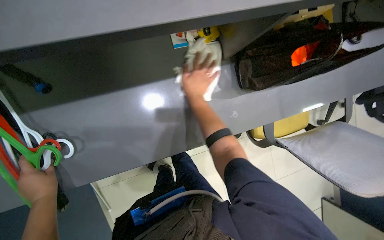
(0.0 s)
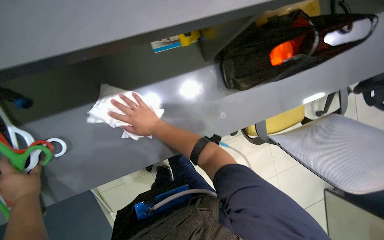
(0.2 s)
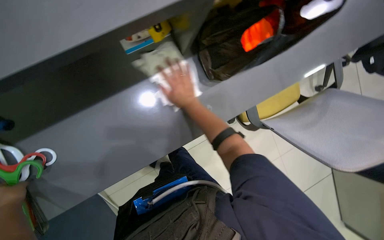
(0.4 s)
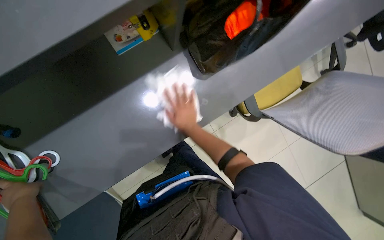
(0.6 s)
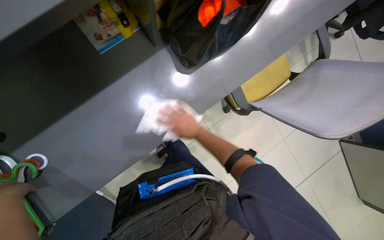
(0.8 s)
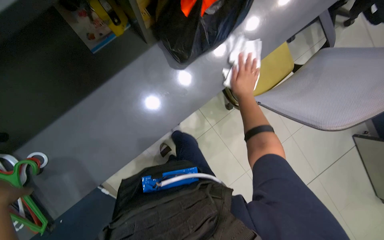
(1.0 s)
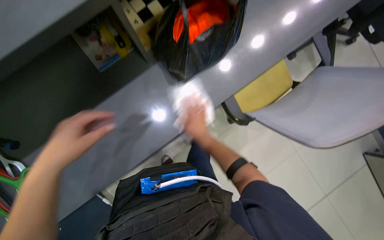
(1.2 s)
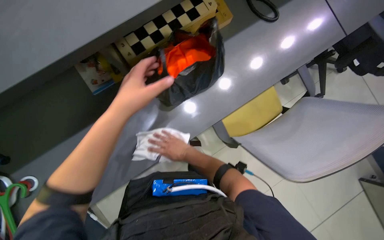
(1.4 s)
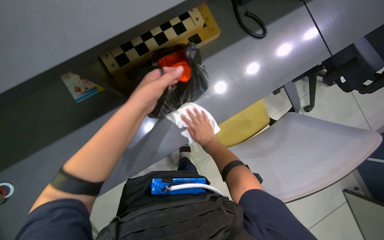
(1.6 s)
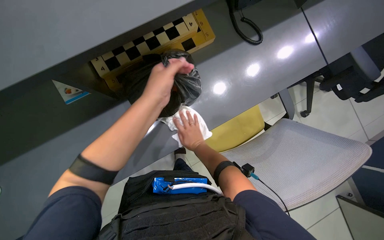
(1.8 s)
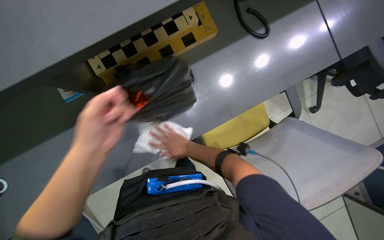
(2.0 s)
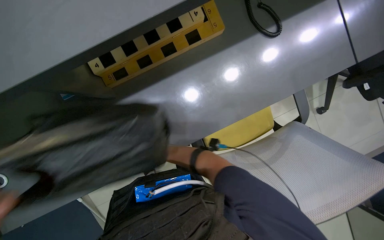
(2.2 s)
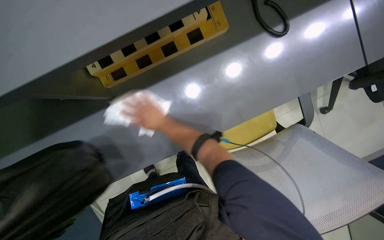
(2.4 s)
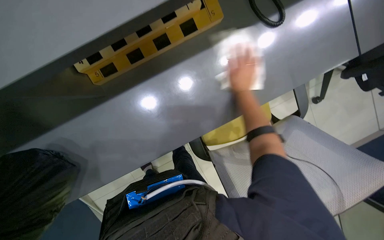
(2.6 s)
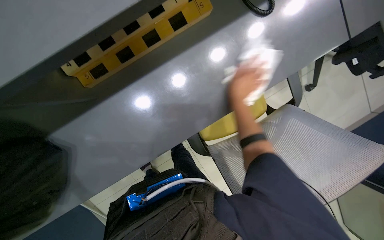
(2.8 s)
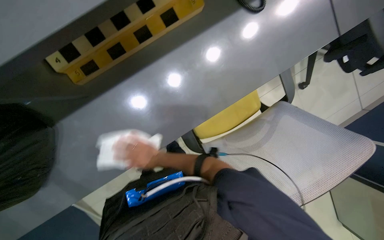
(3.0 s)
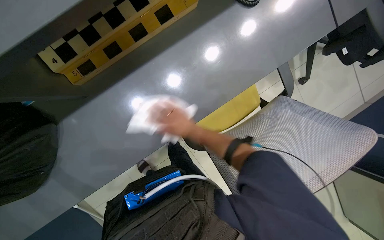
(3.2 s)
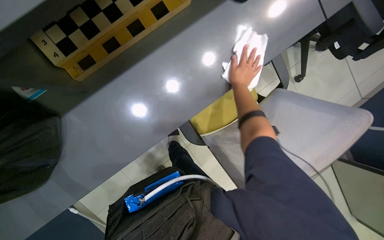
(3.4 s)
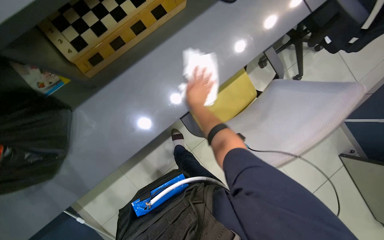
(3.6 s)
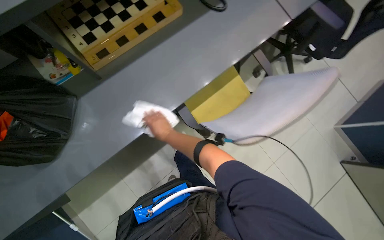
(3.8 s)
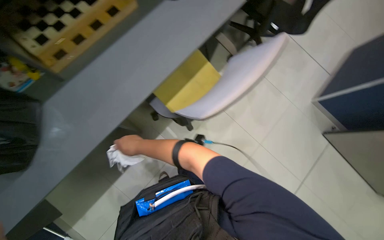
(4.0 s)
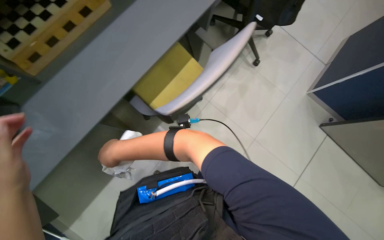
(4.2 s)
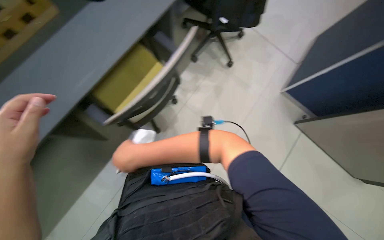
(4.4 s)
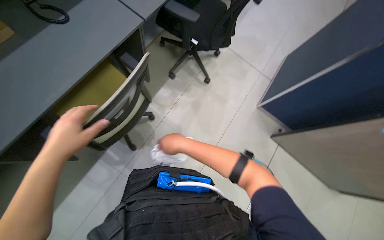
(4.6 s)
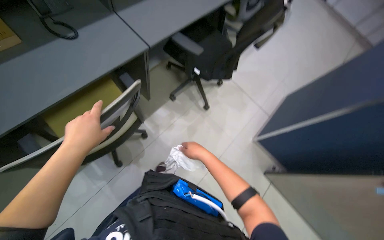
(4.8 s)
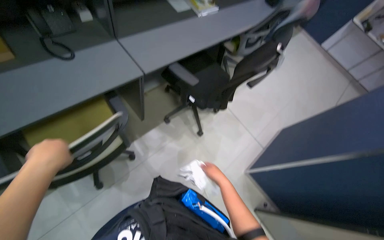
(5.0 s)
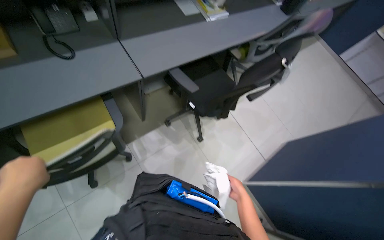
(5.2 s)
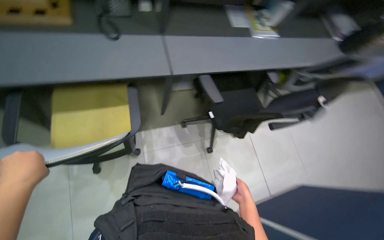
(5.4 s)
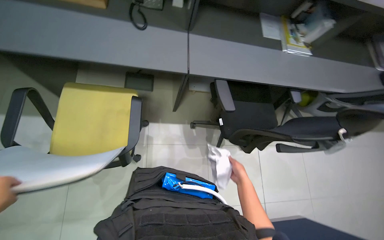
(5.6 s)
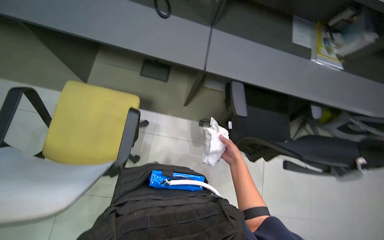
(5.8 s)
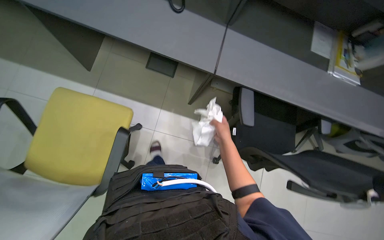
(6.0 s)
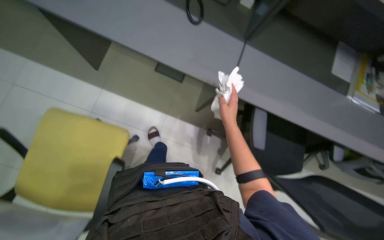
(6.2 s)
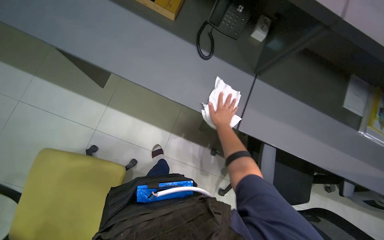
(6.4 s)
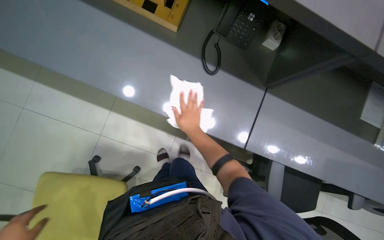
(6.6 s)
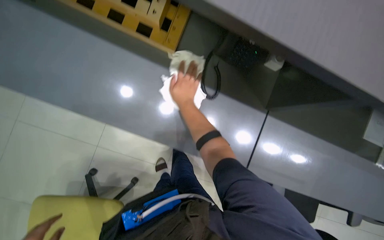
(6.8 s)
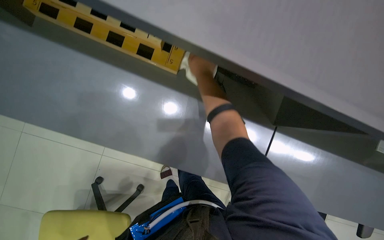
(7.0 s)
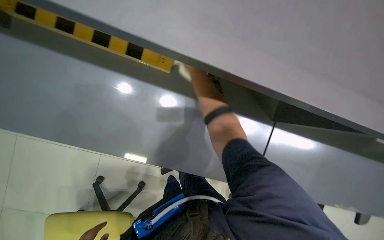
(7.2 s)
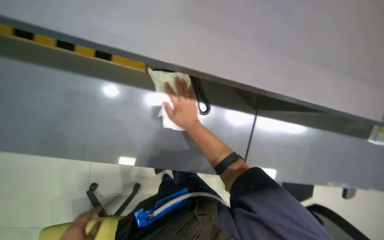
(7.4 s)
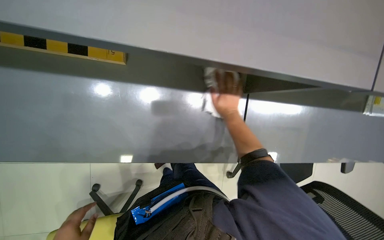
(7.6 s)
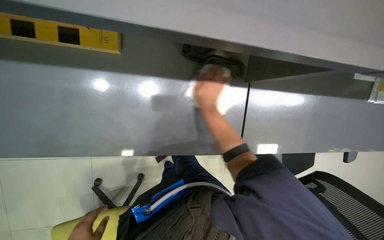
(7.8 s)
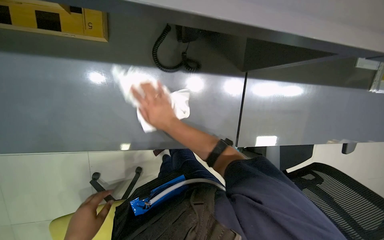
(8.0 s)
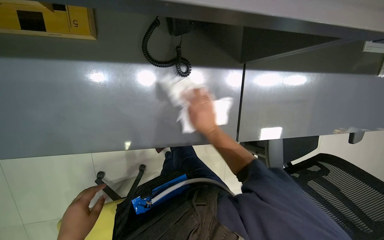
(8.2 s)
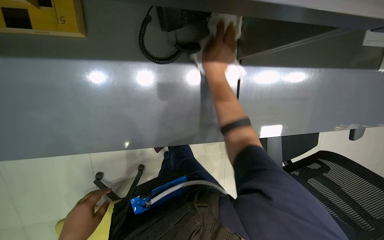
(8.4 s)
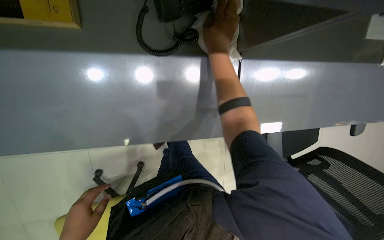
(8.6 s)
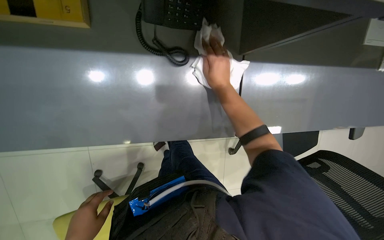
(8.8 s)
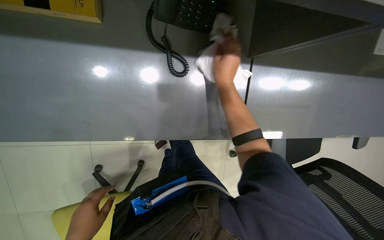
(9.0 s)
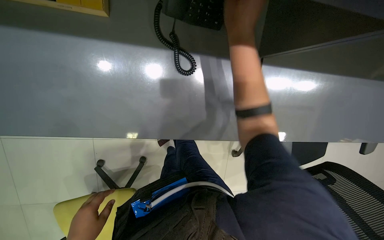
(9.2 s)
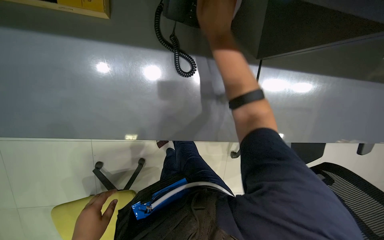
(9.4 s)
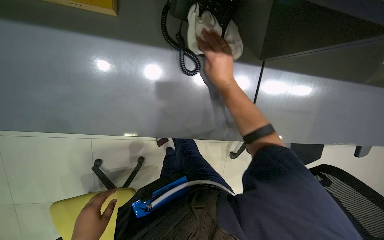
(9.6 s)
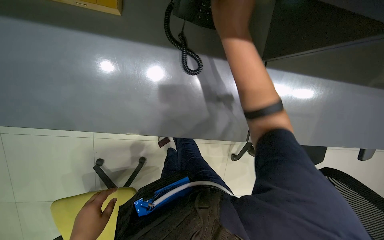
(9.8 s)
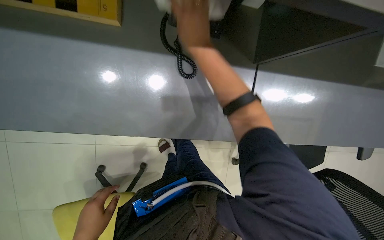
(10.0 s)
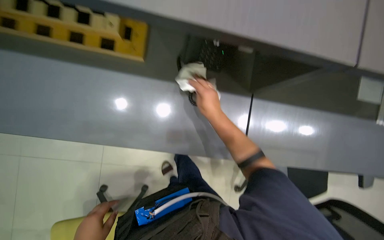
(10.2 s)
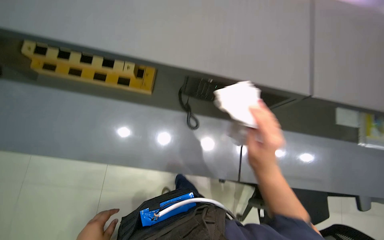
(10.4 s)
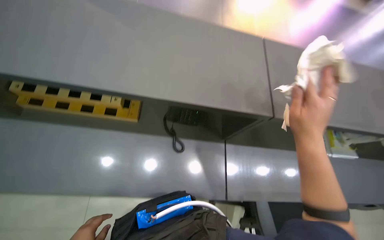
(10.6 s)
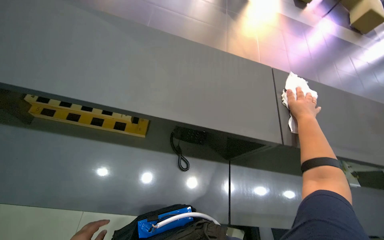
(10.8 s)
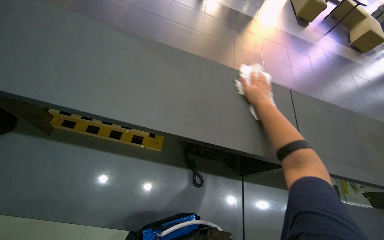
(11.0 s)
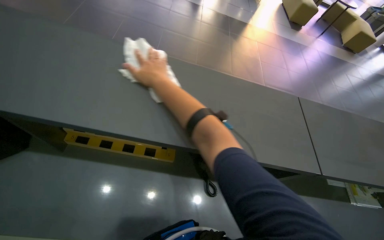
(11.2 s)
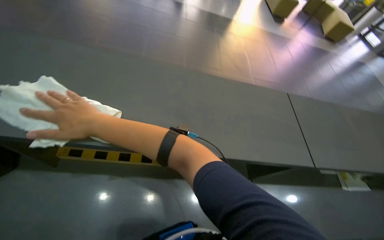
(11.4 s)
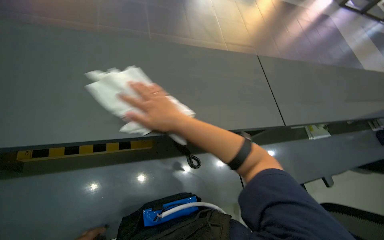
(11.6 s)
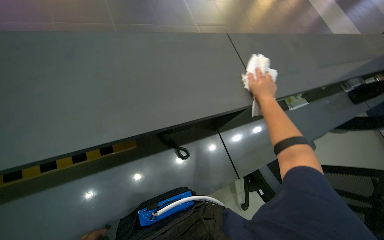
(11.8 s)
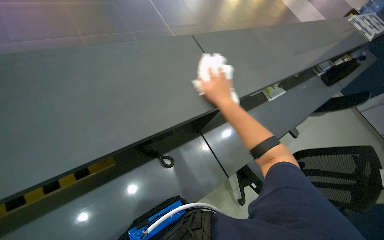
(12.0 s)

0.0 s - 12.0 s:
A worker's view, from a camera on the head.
Job: wiping surfaces.
The whole recording: Wiping desk surface. The worker wipes the desk surface with a white cloth.
0.0 s - 1.6 s: The head travels to the right, some 40 cm.
1.6 s - 3.0 s: The camera pitches downward, by roughly 15 degrees.
3.0 s - 4.4 s: The wearer moves some 60 cm. The view tips upward by about 20 degrees.
4.4 s - 6.0 s: The head travels roughly 40 cm. The head turns to the left by roughly 65 degrees. The view tilts roughly 20 degrees upward.
6.0 s - 7.6 s: The head travels about 60 cm. The view tips downward by about 15 degrees.
7.6 s - 9.0 s: The right hand goes up and down the picture, about 25 cm each way, reversing 2 times.
9.0 s - 10.4 s: The camera pitches upward, by some 25 degrees.
10.4 s - 12.0 s: The head turns to the right by about 40 degrees.

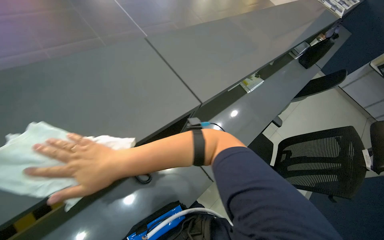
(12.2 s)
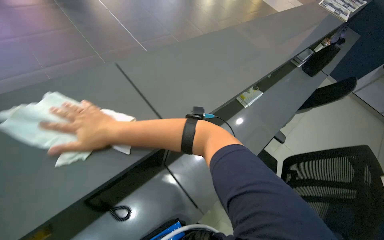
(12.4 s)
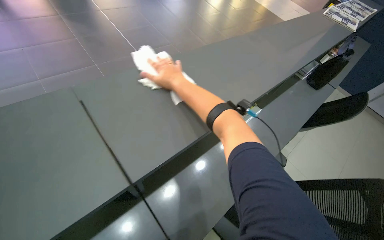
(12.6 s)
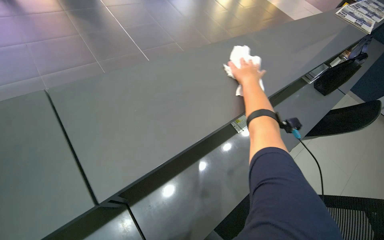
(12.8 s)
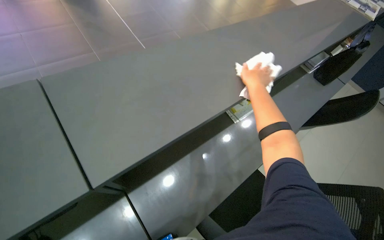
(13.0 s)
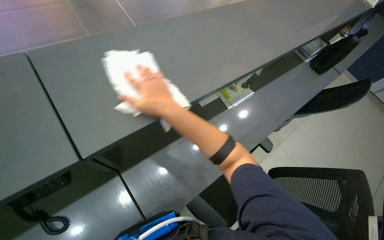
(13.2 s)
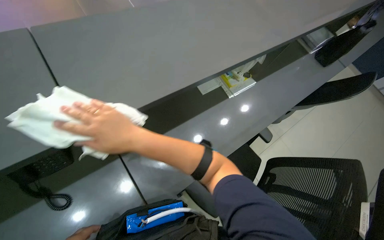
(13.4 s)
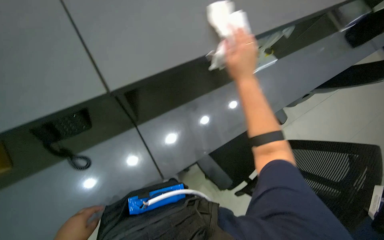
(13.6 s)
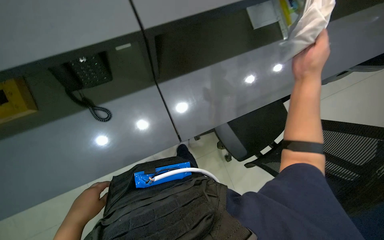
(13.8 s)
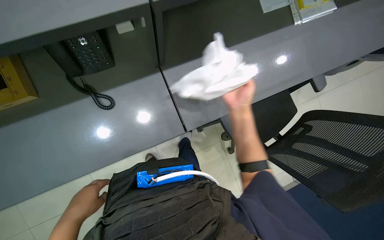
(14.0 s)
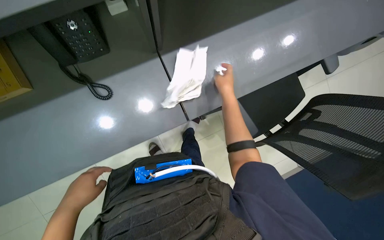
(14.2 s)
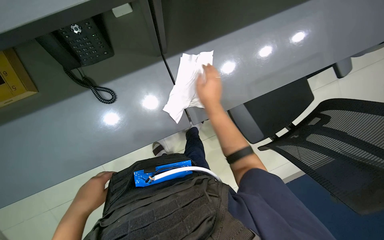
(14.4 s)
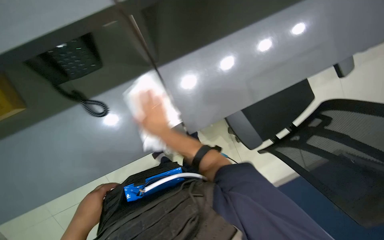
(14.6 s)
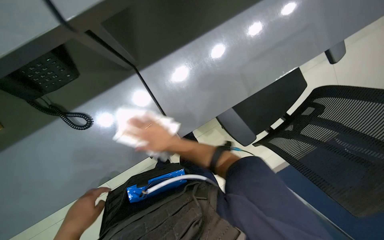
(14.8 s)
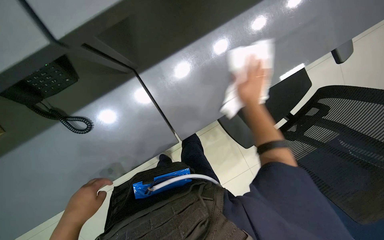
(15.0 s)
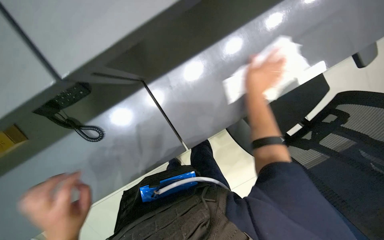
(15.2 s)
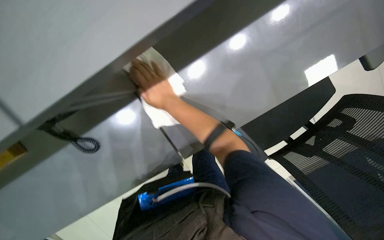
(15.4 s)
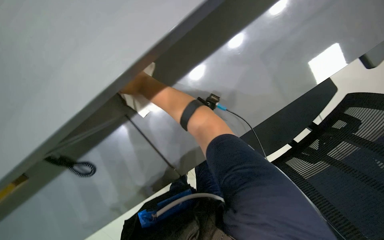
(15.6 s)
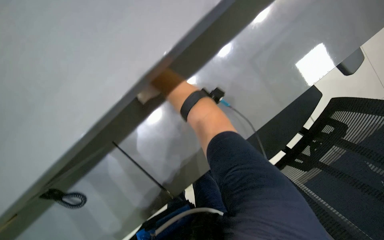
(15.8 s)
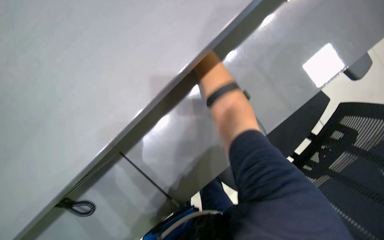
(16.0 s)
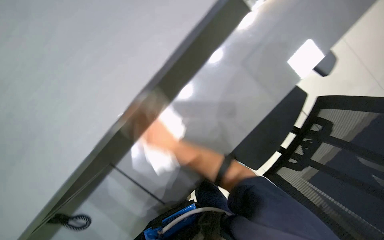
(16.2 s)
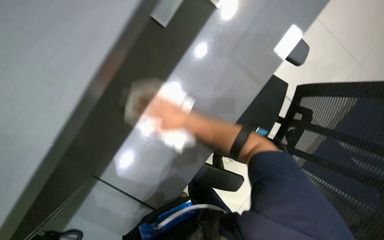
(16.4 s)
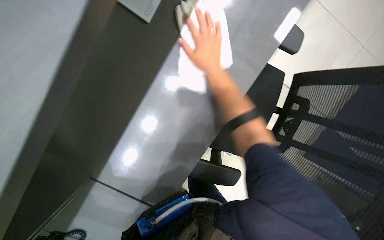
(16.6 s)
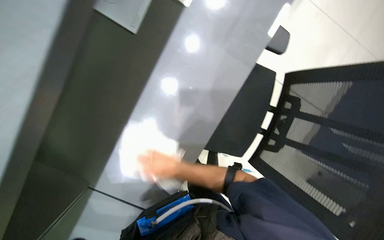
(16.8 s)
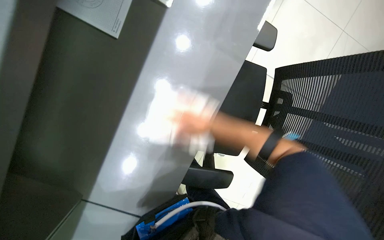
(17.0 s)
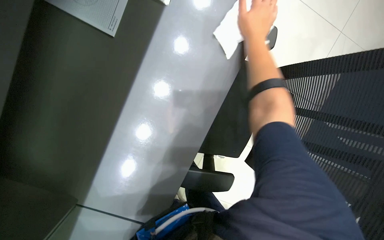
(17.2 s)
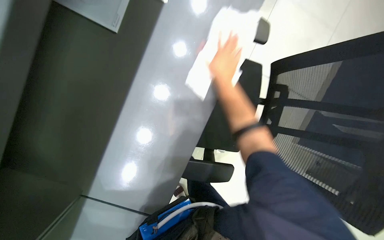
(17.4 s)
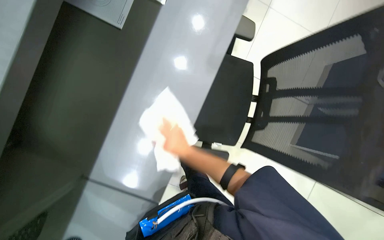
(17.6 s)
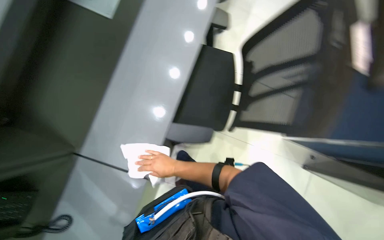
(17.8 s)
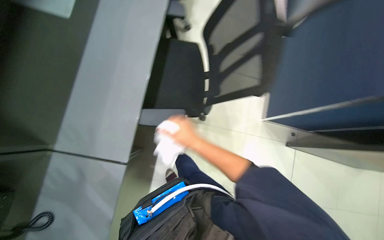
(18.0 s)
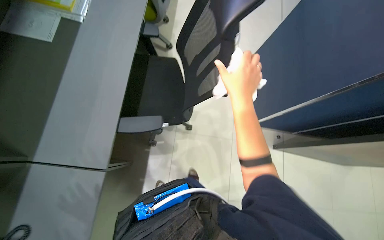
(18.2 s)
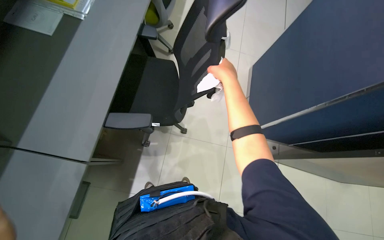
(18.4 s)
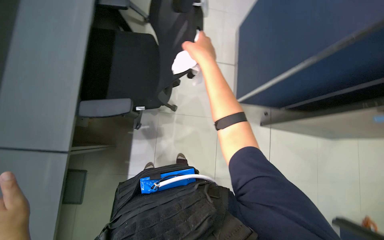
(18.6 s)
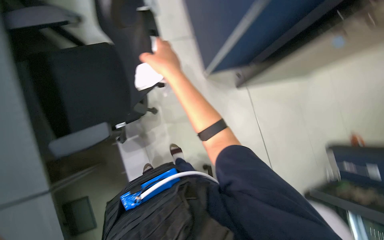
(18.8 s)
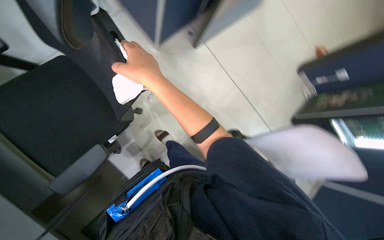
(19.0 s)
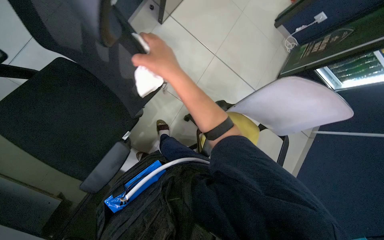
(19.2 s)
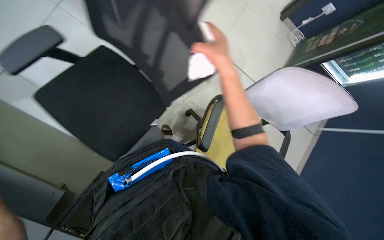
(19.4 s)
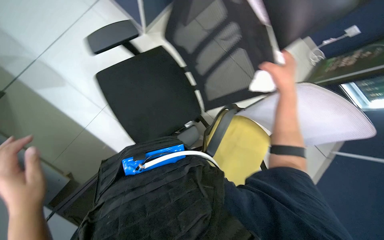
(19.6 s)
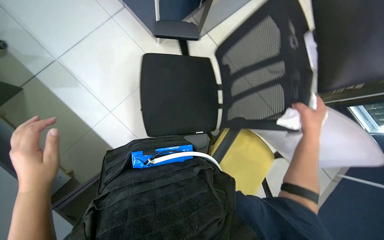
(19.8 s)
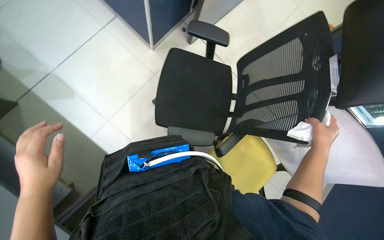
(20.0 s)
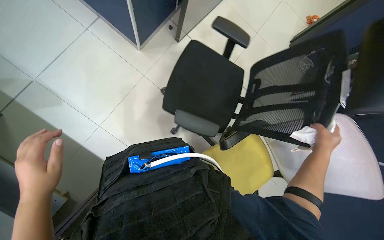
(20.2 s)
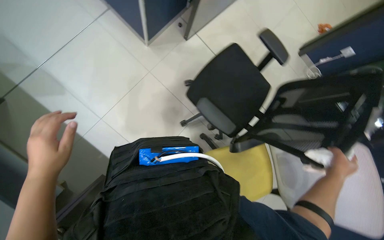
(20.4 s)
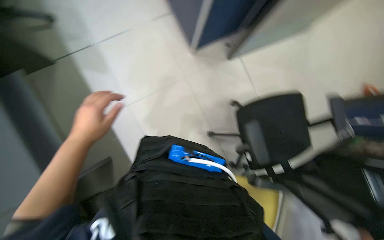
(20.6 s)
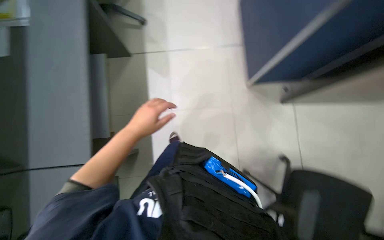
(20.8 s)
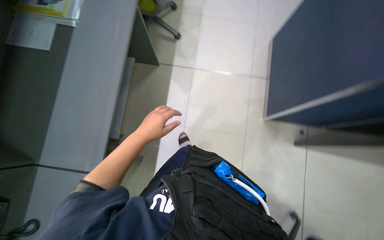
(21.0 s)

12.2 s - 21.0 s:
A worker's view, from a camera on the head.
Job: wiping surfaces.
The whole recording: Wiping desk surface. The worker wipes the desk surface with a white cloth.
12.2 s - 13.6 s: The right hand swings left and right, some 40 cm each way, with 2 reversals.
13.6 s - 15.2 s: The view tilts some 25 degrees downward. The right hand moves roughly 35 cm to the left and comes back.
15.2 s - 16.6 s: Everything in view rotates approximately 25 degrees counterclockwise.
16.6 s - 18.0 s: The right hand heads down the picture, covering approximately 40 cm.
18.0 s - 19.6 s: The wearer's head swings approximately 50 degrees to the right. The view tilts approximately 20 degrees downward.
19.6 s - 21.0 s: The scene rotates clockwise by roughly 30 degrees.
